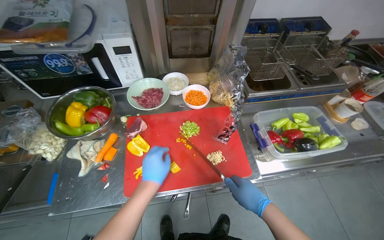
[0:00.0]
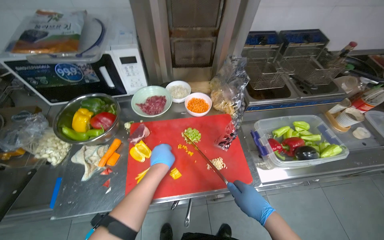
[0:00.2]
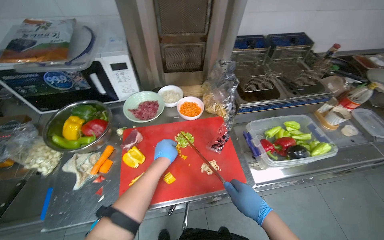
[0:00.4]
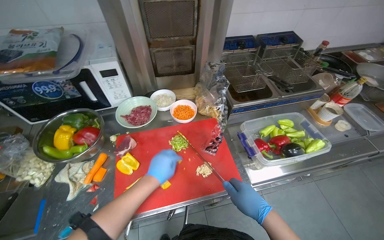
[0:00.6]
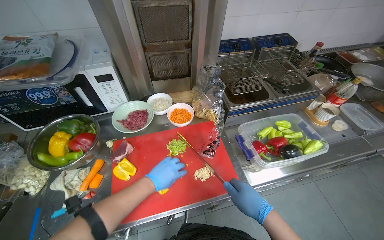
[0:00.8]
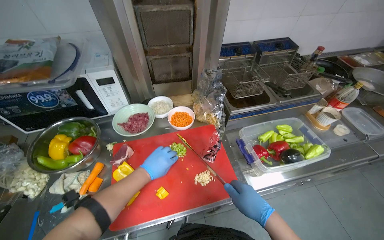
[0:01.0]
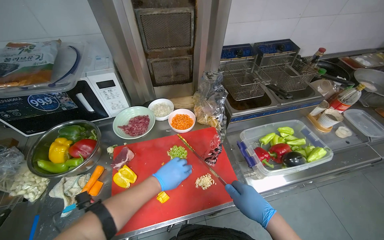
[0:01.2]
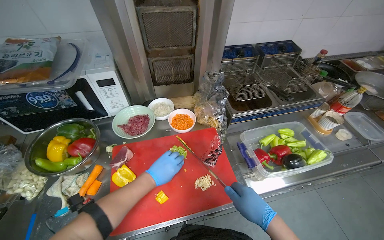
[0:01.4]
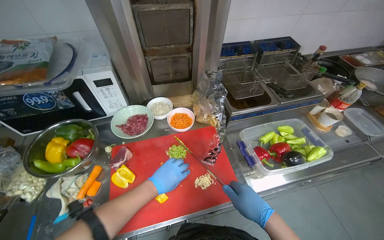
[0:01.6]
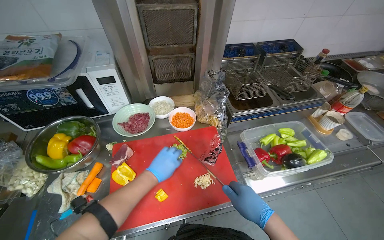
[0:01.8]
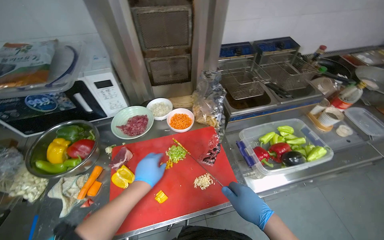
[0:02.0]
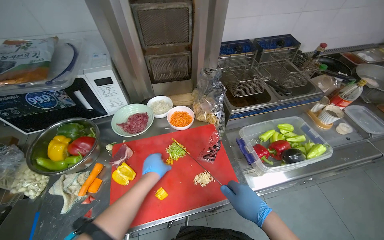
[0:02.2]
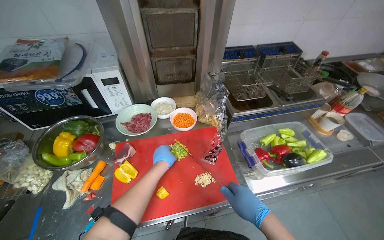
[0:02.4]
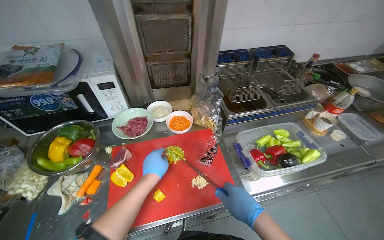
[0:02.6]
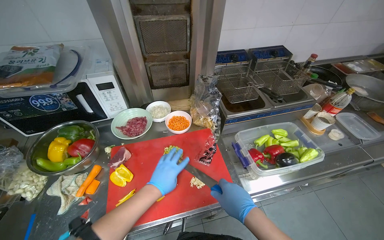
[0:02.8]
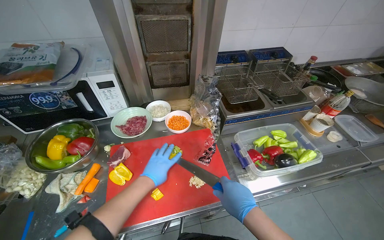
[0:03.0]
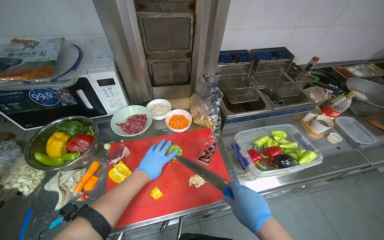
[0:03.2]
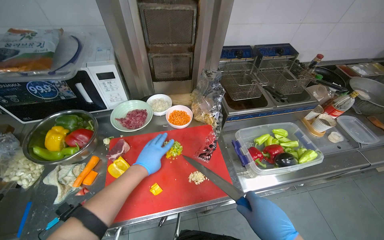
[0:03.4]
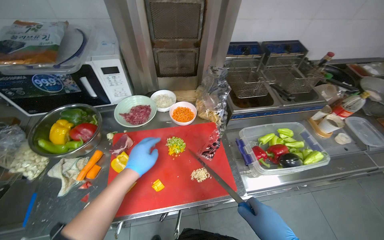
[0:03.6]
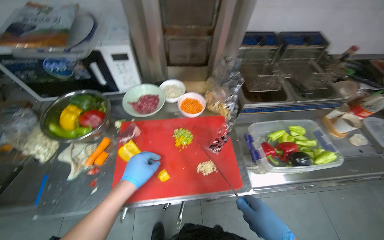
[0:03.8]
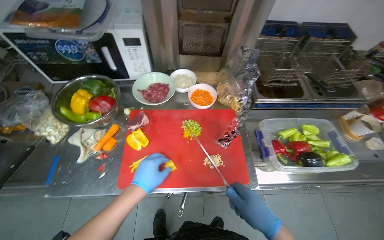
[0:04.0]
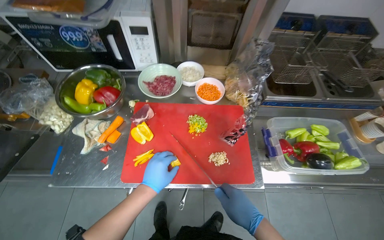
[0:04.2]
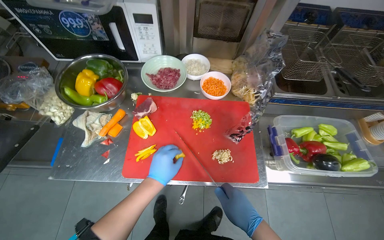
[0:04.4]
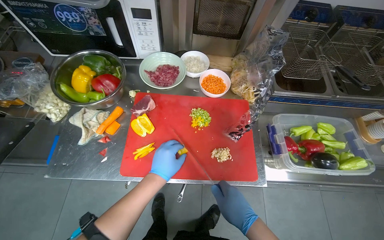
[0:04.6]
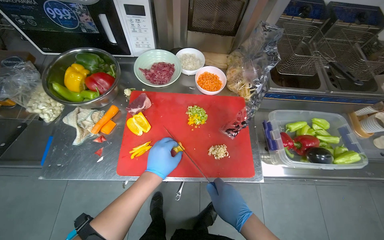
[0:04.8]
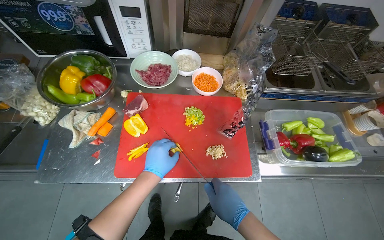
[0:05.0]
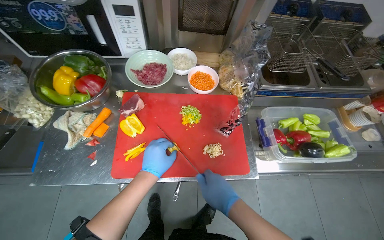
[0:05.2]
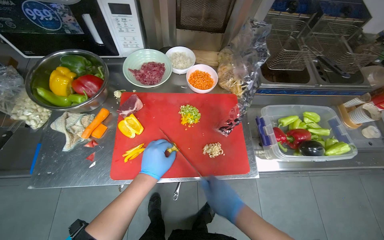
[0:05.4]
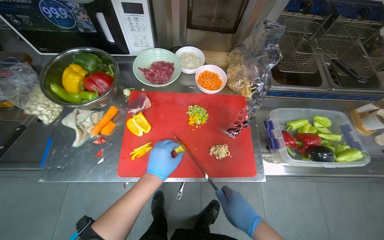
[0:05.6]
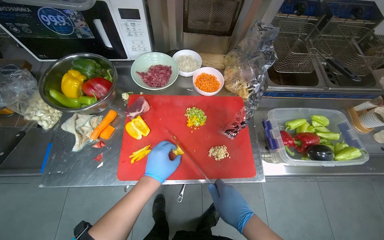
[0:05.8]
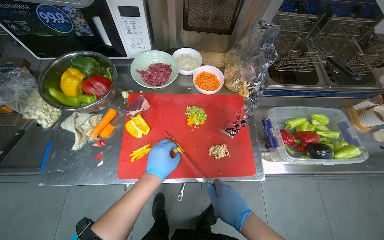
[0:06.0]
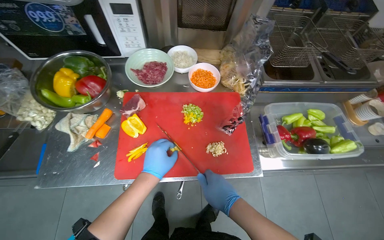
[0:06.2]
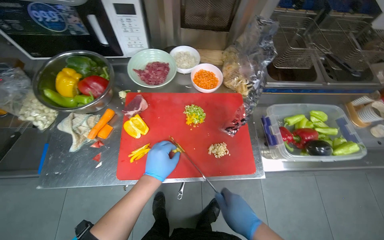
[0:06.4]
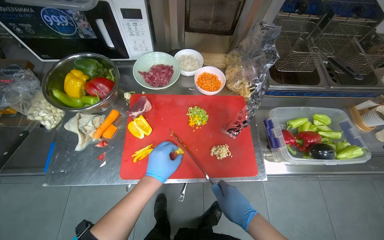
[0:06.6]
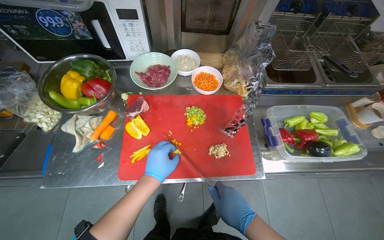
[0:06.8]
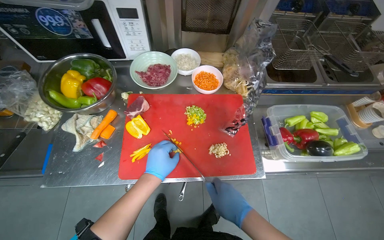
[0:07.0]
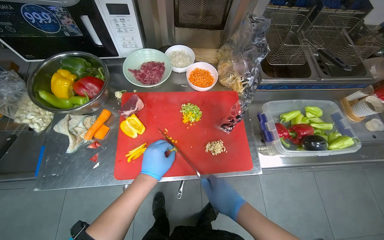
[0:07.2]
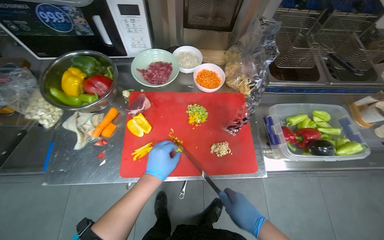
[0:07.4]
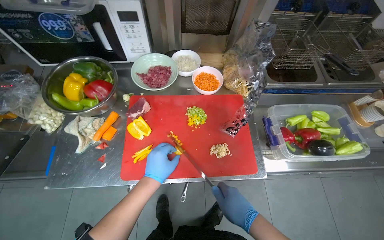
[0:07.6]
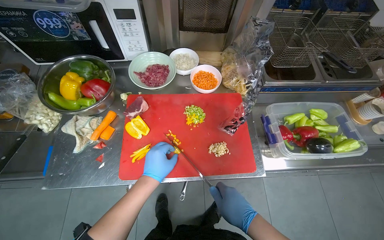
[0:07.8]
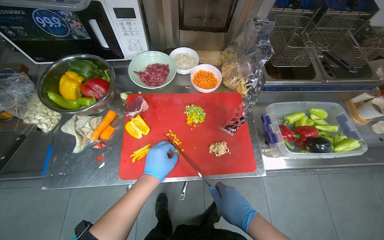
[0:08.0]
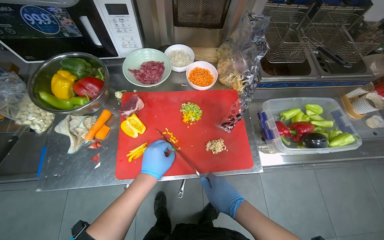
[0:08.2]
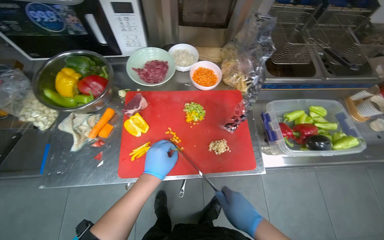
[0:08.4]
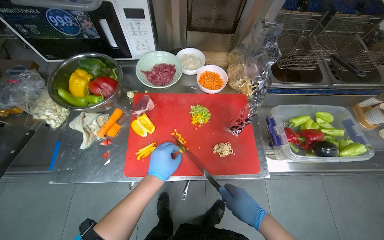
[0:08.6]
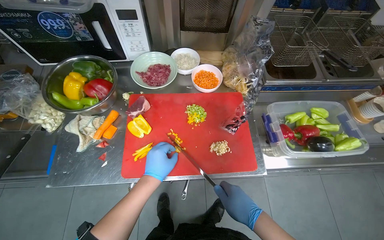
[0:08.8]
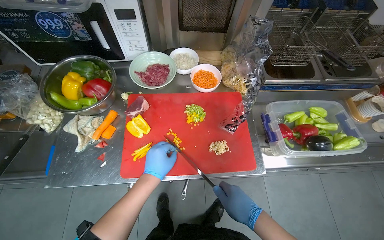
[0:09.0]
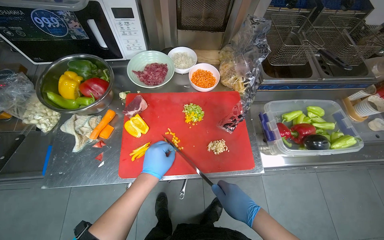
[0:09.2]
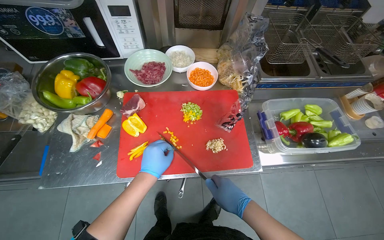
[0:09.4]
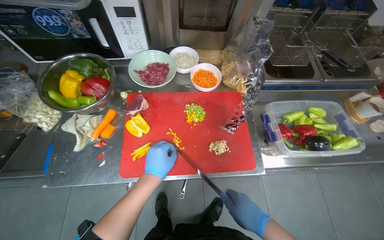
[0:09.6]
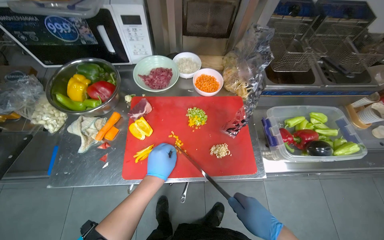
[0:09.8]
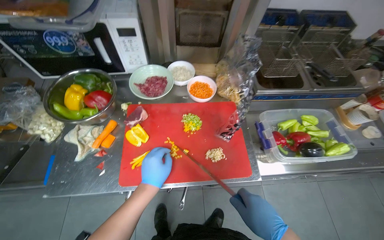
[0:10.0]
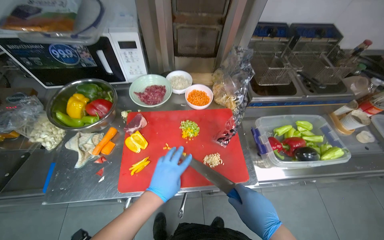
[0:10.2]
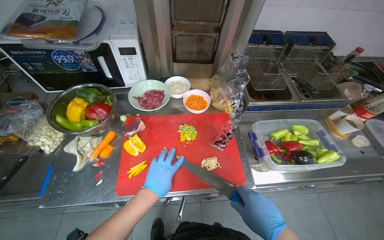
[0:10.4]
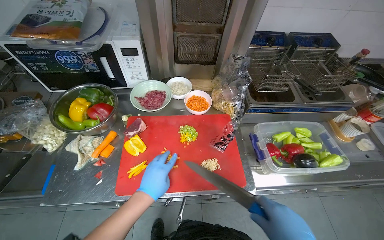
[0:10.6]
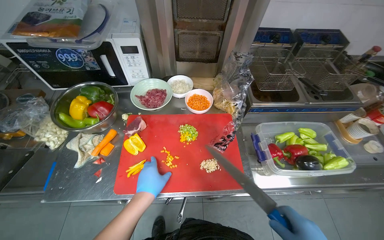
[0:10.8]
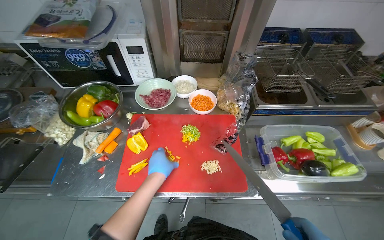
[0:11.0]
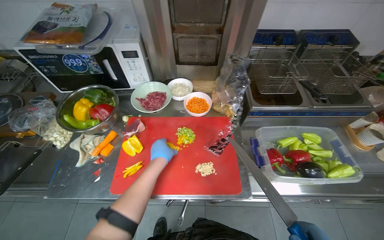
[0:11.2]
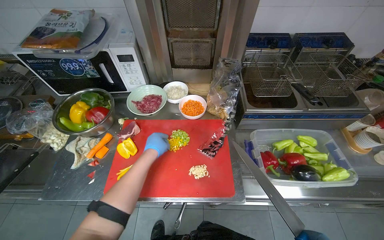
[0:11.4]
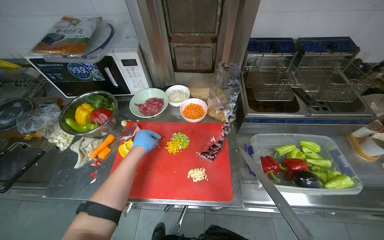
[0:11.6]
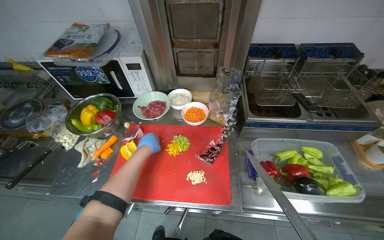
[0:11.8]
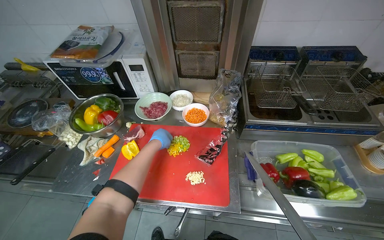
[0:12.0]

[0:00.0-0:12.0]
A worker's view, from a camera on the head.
Job: preparing food.
The whole recording: Slicing peppers on cutting board. The worker slices various colored peppers on a red cutting board.
0:01.6 to 0:03.0: The hands stay close to where they were, moving slightly.
0:03.0 to 0:04.4: The view tips downward by some 15 degrees.
0:04.4 to 0:10.4: The hands stay close to where they were, moving slightly.
0:10.4 to 0:12.0: The left hand goes approximately 20 cm up the picture and farther from the camera.

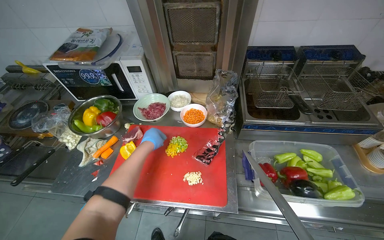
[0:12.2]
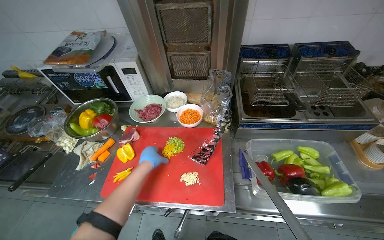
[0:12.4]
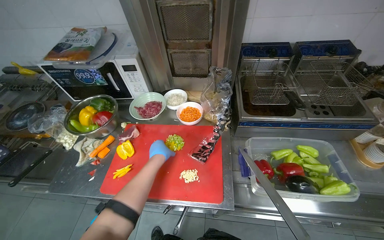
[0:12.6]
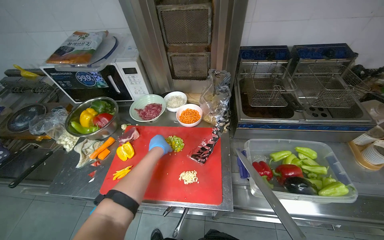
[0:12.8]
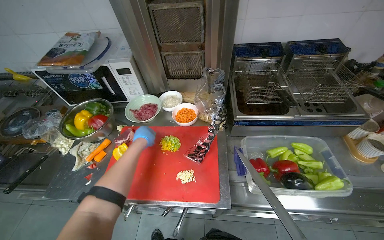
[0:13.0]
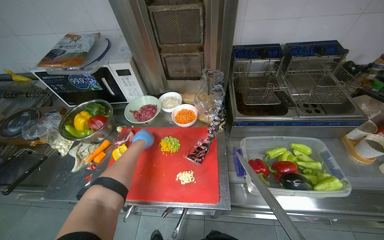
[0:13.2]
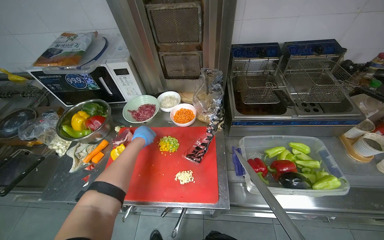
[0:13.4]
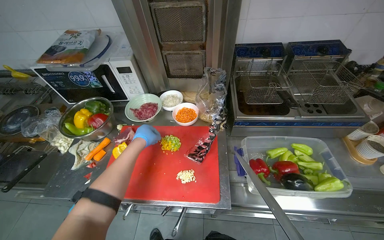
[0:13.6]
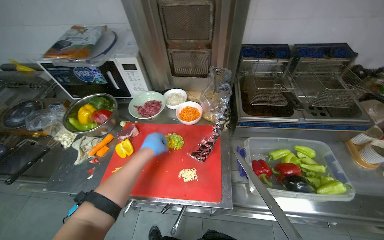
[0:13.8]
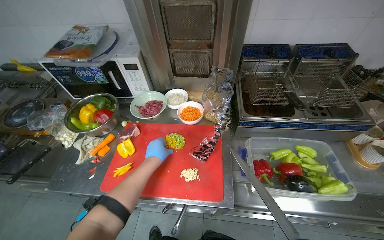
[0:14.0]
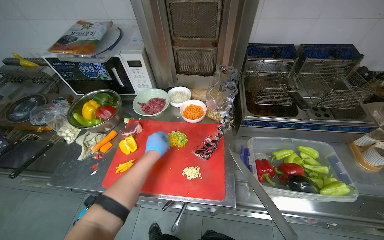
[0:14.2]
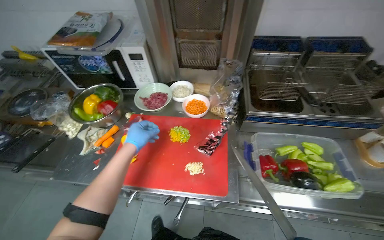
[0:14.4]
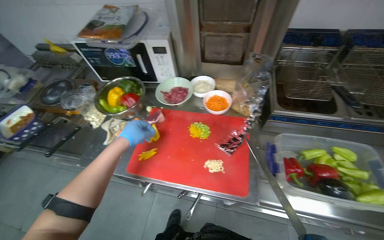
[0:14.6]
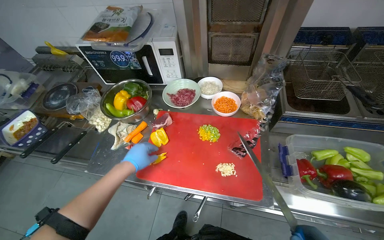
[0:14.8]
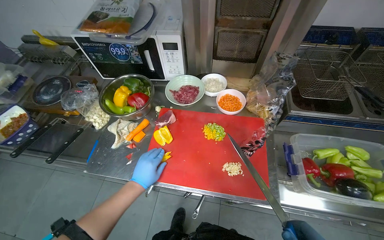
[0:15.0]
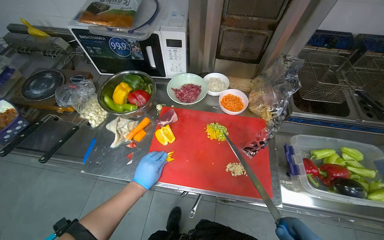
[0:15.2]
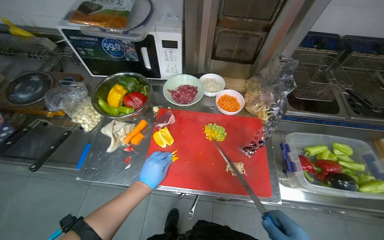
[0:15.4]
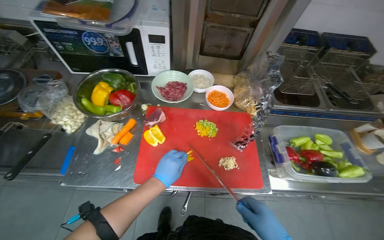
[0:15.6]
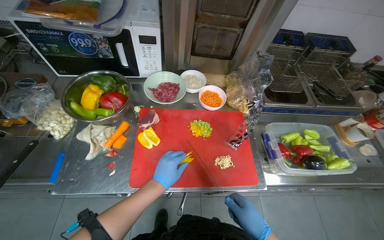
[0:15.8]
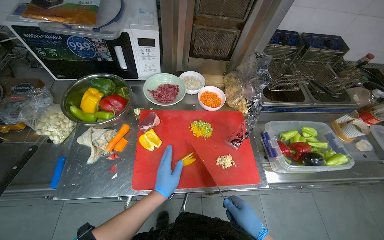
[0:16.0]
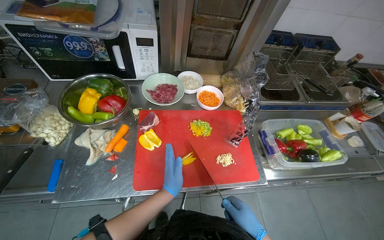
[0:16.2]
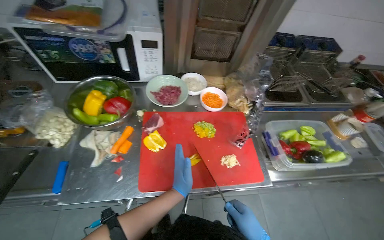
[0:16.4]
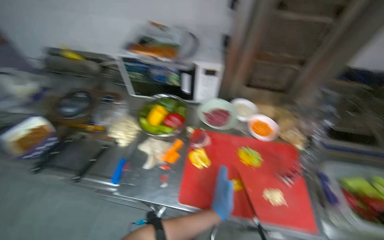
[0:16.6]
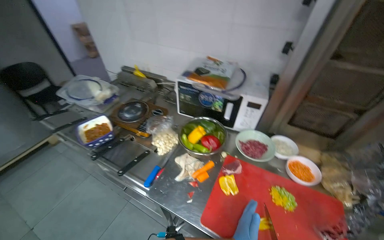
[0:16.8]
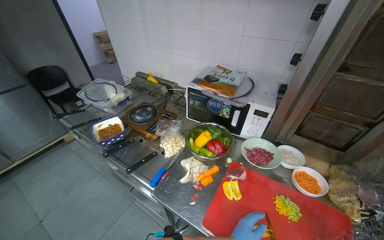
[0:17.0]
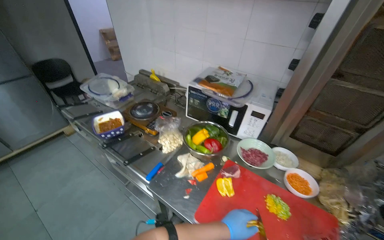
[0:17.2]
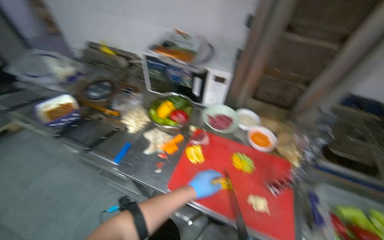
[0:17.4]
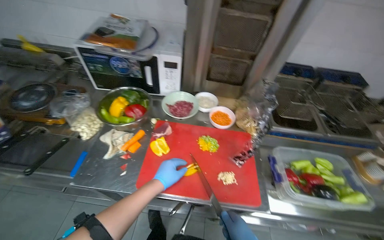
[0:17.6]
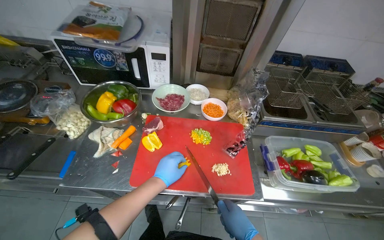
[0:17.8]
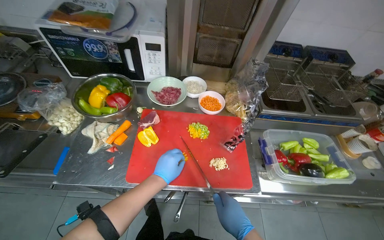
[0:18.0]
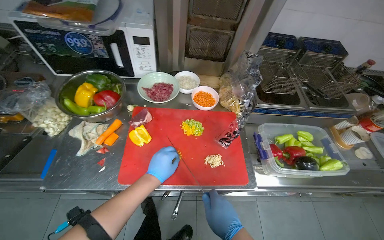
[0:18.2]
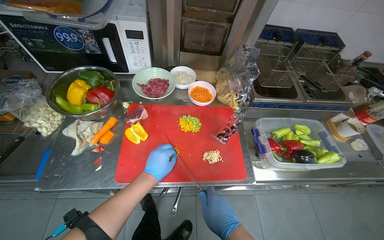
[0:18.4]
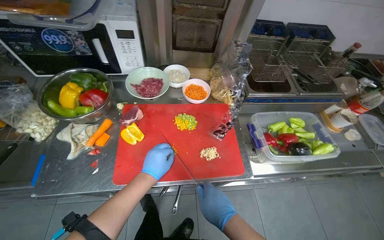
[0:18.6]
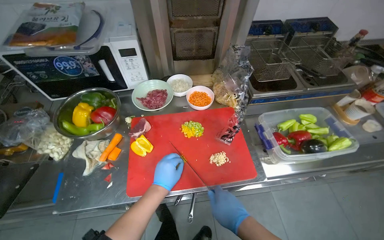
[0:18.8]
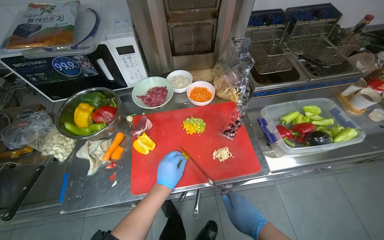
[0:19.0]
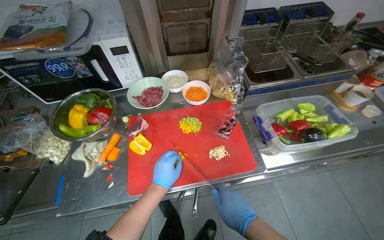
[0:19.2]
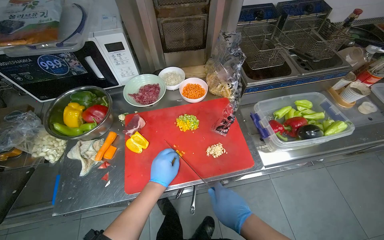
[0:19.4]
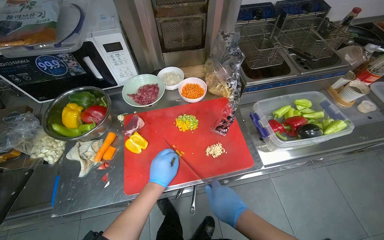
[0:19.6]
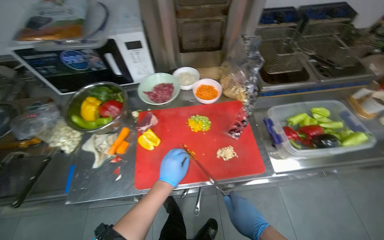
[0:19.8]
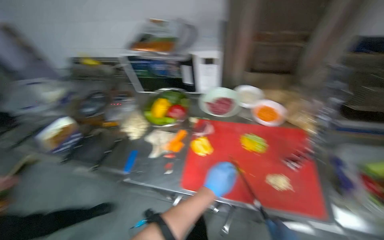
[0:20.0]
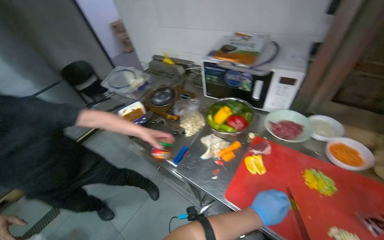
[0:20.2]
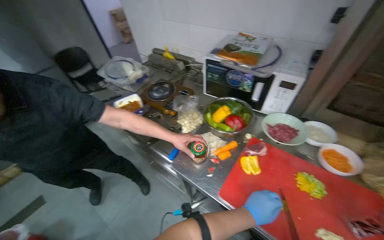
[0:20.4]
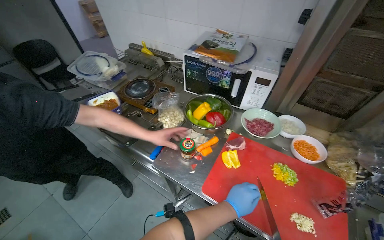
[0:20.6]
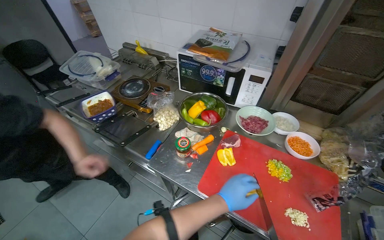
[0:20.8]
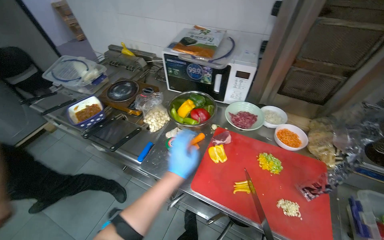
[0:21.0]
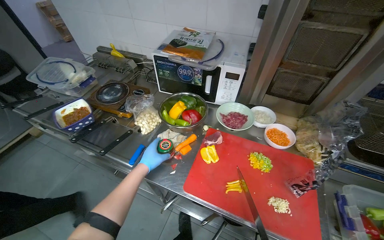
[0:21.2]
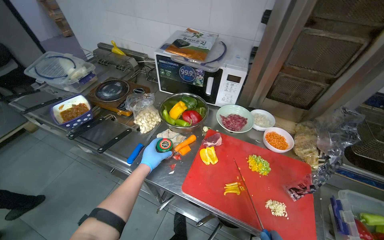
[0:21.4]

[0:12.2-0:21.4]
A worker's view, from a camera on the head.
Job: preparing food.
The whole recording: Slicing peppers on cutting board. The worker slices various colored peppers on a red cutting board.
0:13.8 to 0:15.2: The left hand shifts about 15 cm down the picture.
0:15.2 to 0:16.8: The head turns to the left by approximately 20 degrees. The wearer looks some 15 degrees further upward.
0:16.8 to 0:18.4: The wearer's head swings some 30 degrees to the right. The wearer looks roughly 20 degrees further downward.
0:18.4 to 0:19.8: The hands make small movements and keep their place.
0:19.8 to 0:21.4: The head turns to the left by about 30 degrees.
